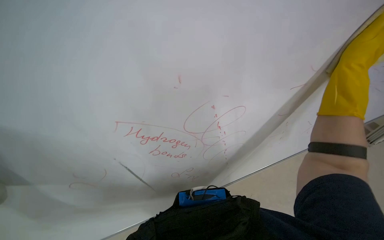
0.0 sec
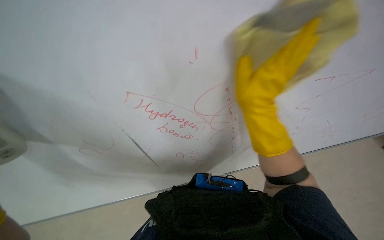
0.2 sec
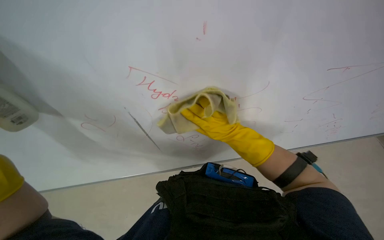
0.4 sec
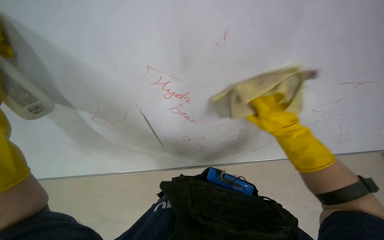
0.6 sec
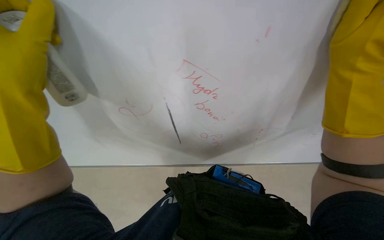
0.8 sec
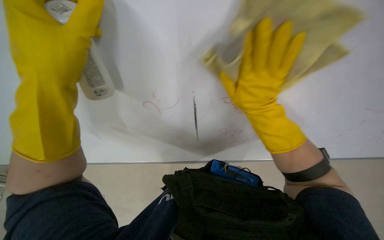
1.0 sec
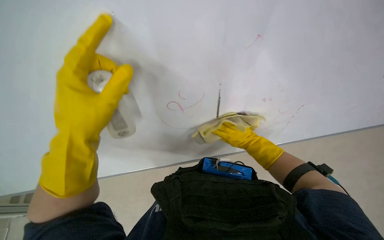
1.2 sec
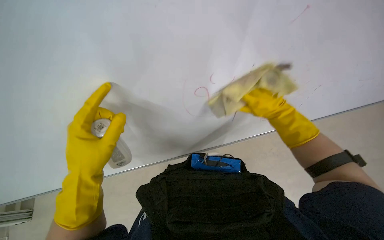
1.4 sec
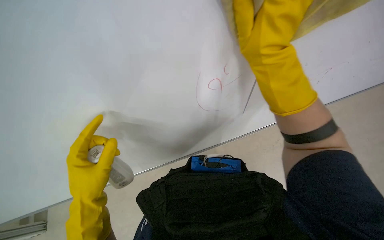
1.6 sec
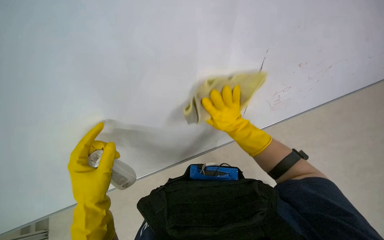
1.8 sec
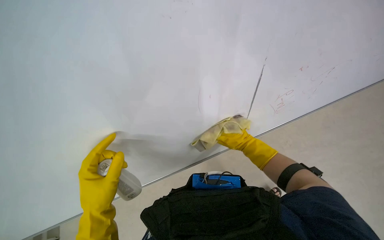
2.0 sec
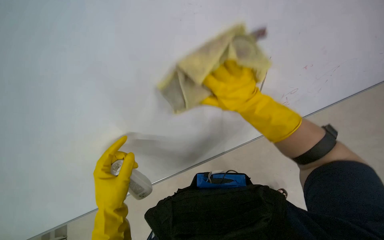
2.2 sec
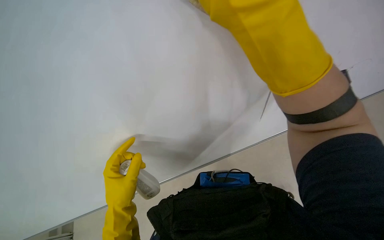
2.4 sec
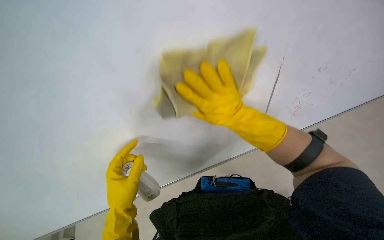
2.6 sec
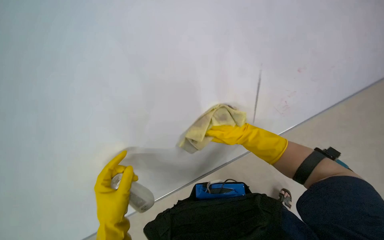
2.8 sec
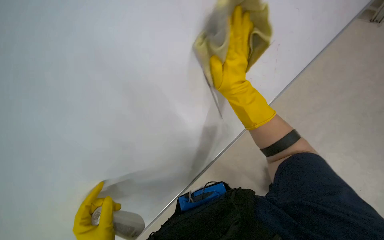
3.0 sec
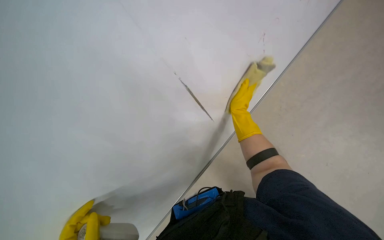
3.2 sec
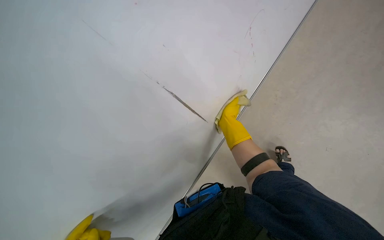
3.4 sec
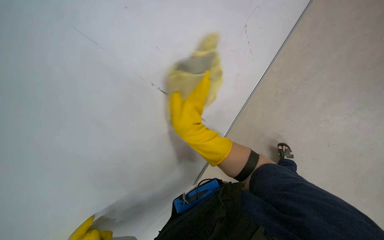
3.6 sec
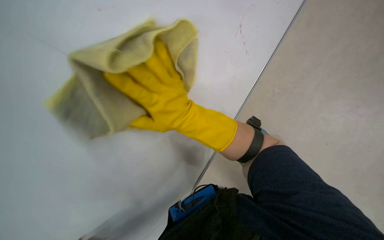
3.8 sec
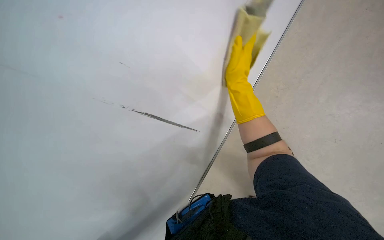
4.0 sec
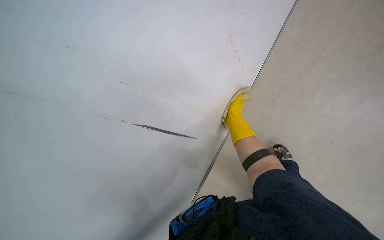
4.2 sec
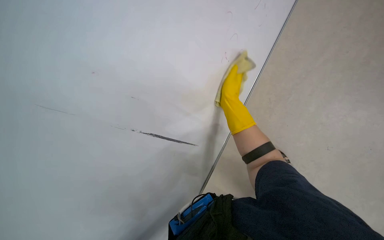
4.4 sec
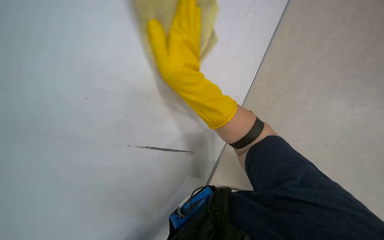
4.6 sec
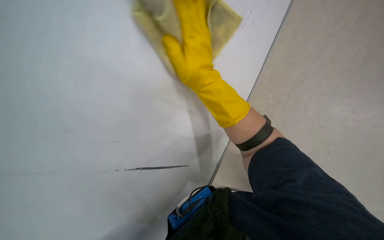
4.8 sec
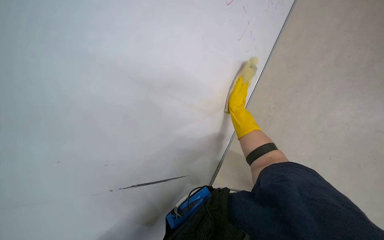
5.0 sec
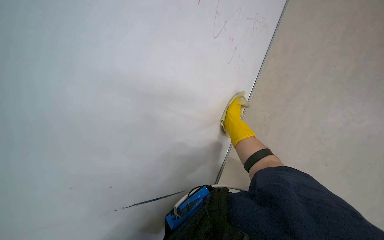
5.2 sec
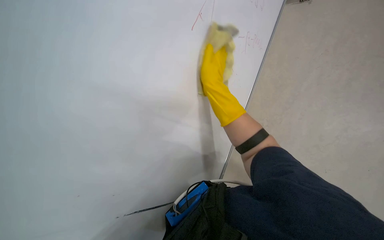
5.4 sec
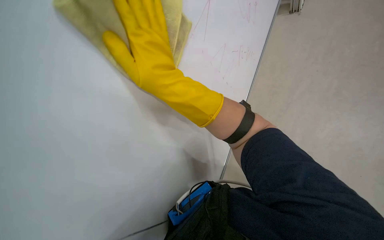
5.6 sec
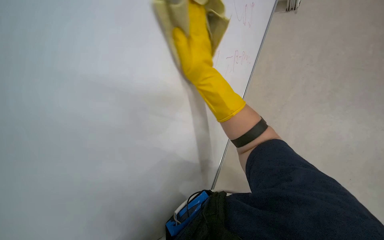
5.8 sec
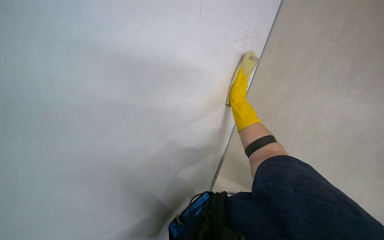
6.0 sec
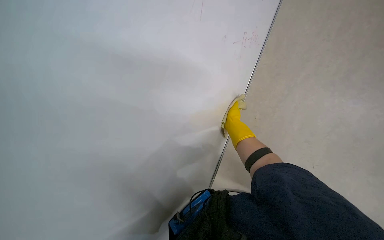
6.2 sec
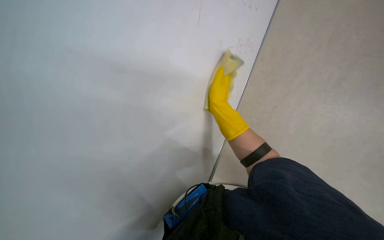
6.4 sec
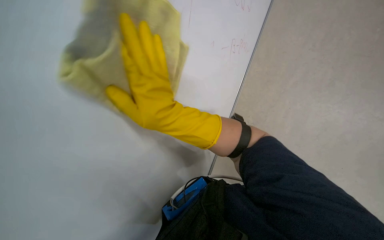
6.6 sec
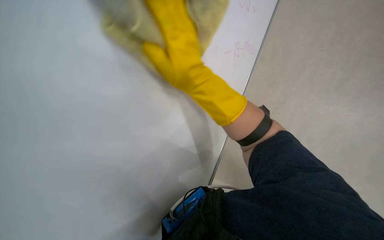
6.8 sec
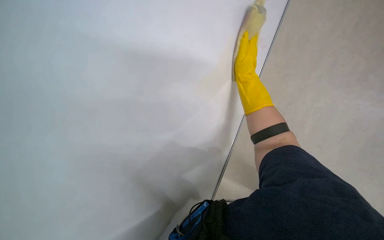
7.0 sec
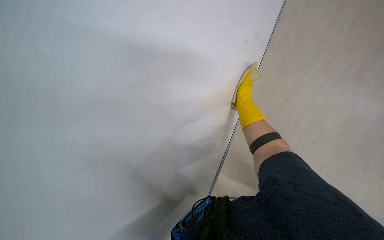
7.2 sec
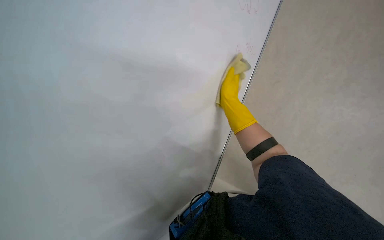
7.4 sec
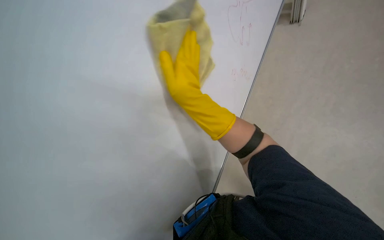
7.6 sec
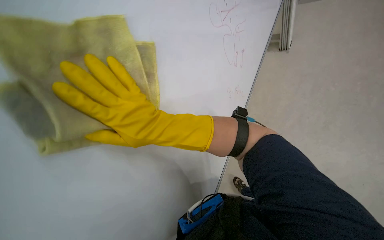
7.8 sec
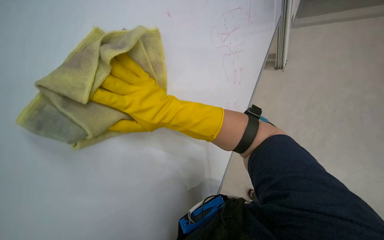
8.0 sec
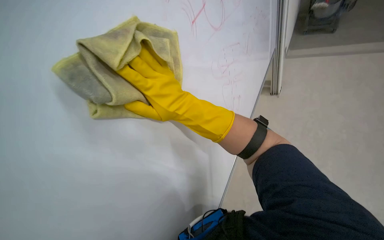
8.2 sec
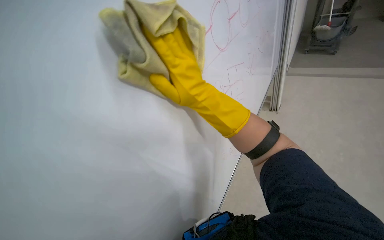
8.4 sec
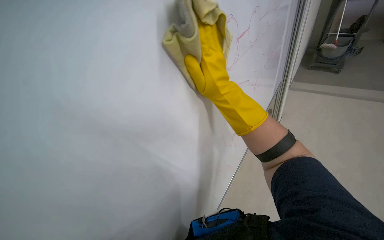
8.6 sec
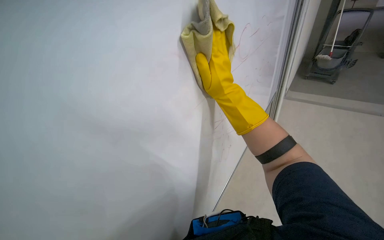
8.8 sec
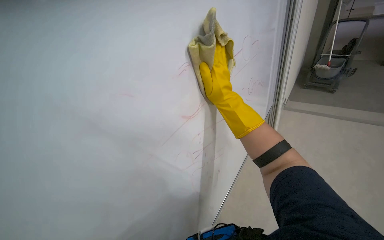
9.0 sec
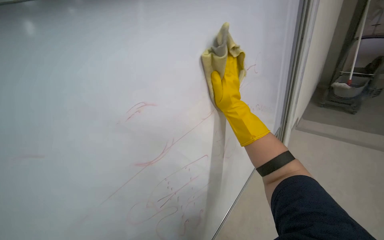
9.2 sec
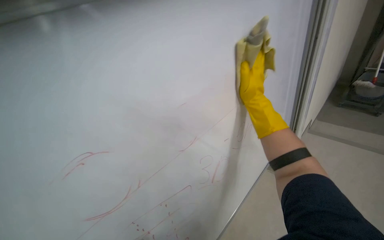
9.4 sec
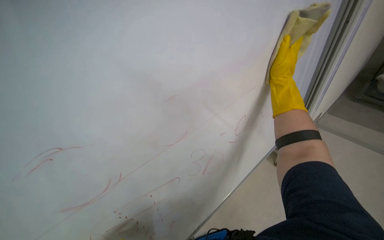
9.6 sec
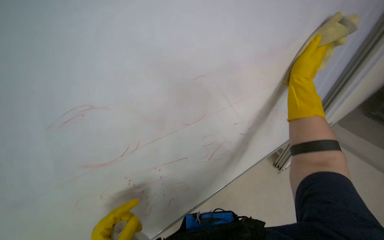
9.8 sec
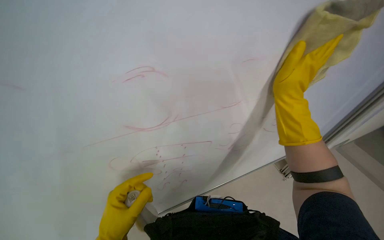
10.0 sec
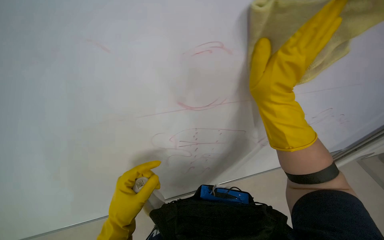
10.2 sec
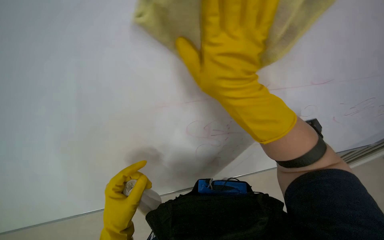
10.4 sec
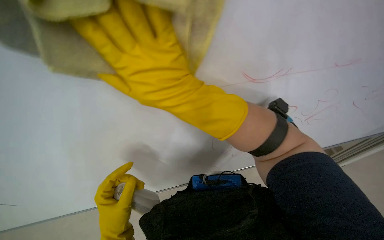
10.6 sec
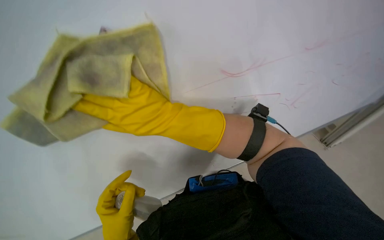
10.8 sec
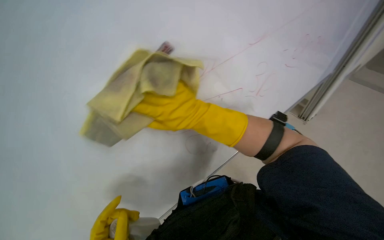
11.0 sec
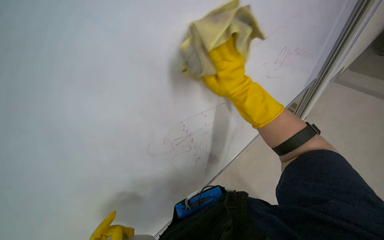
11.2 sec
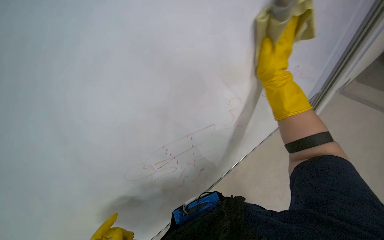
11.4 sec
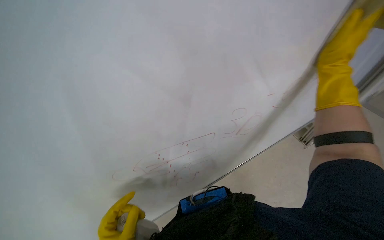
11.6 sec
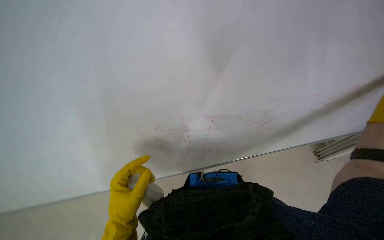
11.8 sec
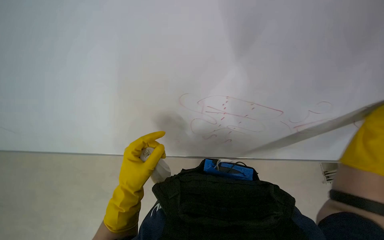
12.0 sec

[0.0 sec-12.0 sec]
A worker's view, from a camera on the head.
Job: wiping surfaces.
The whole recording: Cleaning whiteboard. The worker cleans a large white board with a yellow cloth while wearing gloves.
0.0 sec to 1.6 sec: The right hand goes nearer and farther, roughly 35 cm each way, reversing 3 times.
1.6 sec to 3.0 sec: The right hand goes nearer and farther, about 40 cm each way, reversing 3 times.
3.0 sec to 4.4 sec: The wearer looks approximately 20 degrees further upward. The right hand moves nearer and farther over approximately 30 cm, changing direction 3 times.
4.4 sec to 6.0 sec: The right hand goes nearer and farther, roughly 30 cm each way, reversing 3 times.
6.0 sec to 7.6 sec: The right hand swings nearer and farther, about 30 cm each way, with 2 reversals.
7.6 sec to 9.0 sec: The view tips upward by some 15 degrees.
9.0 sec to 10.4 sec: The view tips downward by approximately 25 degrees. The scene rotates clockwise by roughly 30 degrees. The right hand is displaced nearer to the camera by about 10 cm.
10.4 sec to 12.0 sec: The wearer looks roughly 25 degrees further to the left.

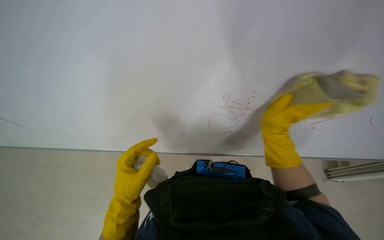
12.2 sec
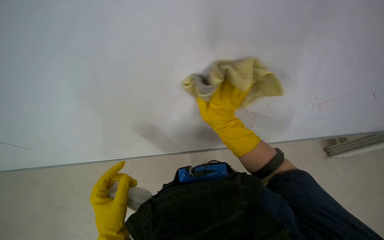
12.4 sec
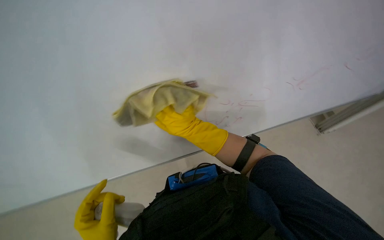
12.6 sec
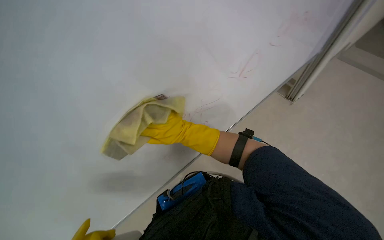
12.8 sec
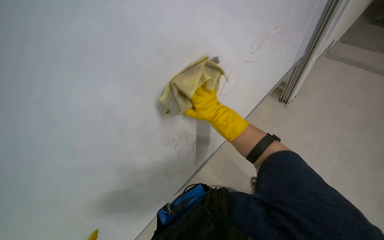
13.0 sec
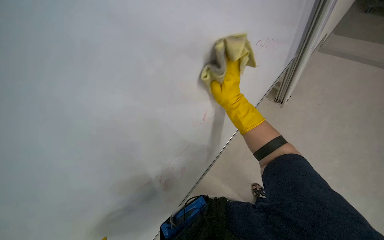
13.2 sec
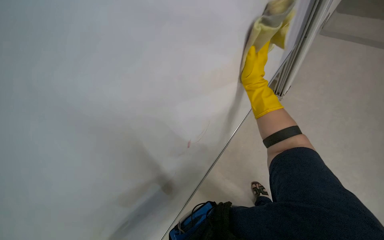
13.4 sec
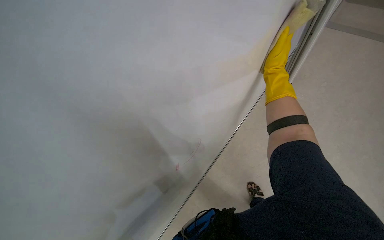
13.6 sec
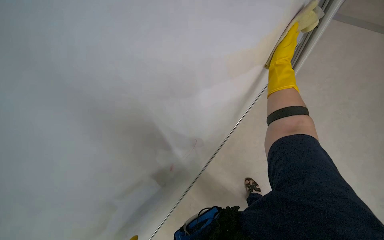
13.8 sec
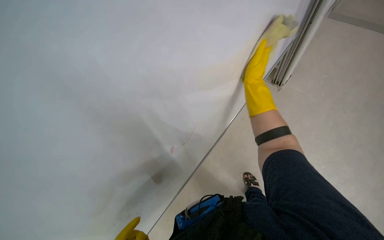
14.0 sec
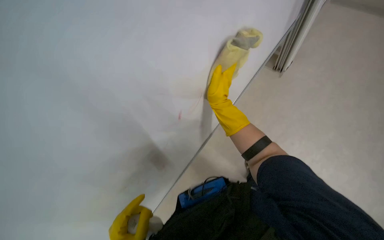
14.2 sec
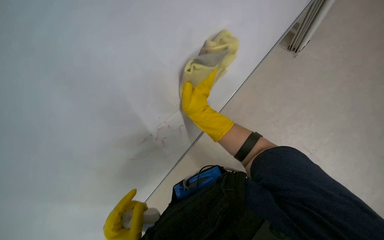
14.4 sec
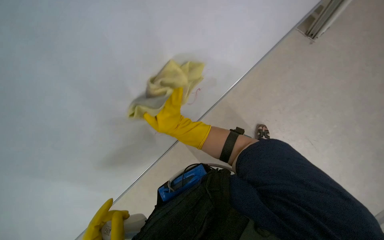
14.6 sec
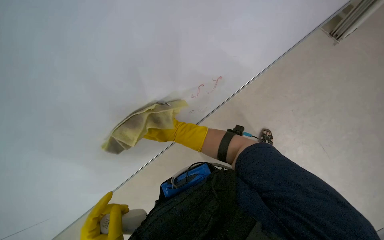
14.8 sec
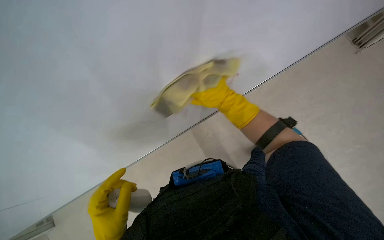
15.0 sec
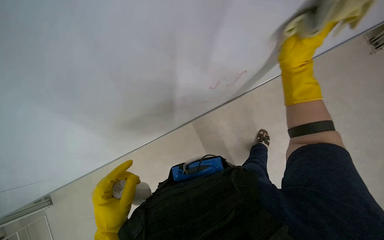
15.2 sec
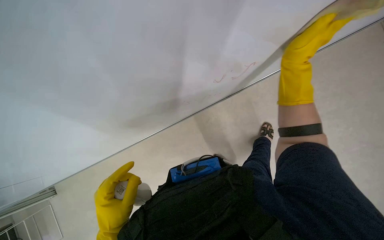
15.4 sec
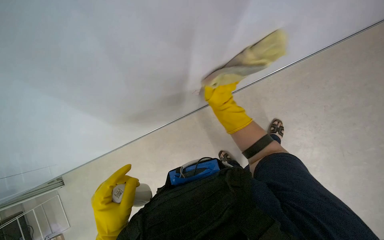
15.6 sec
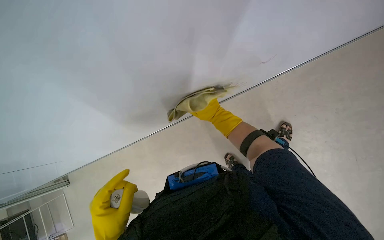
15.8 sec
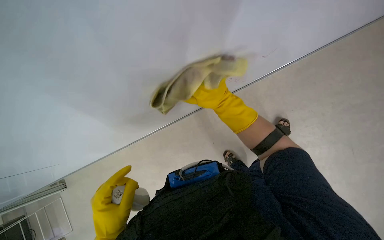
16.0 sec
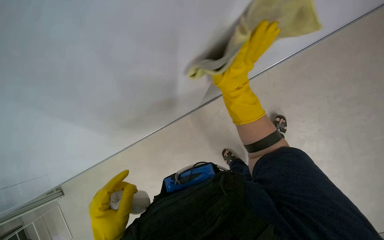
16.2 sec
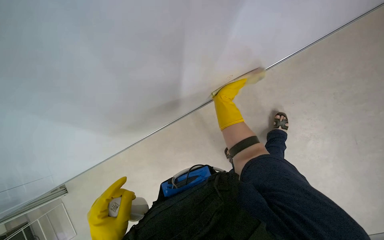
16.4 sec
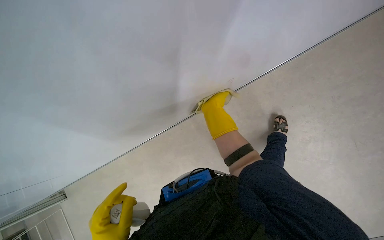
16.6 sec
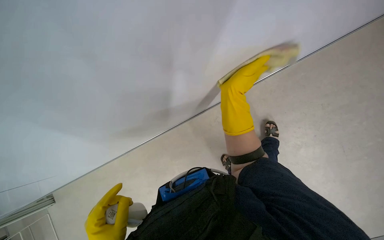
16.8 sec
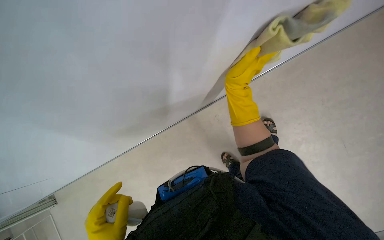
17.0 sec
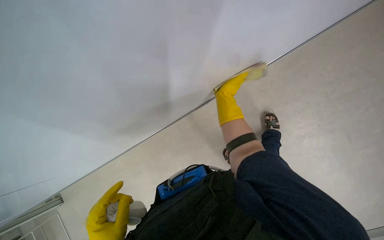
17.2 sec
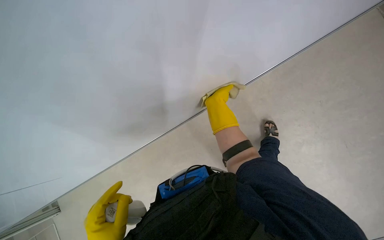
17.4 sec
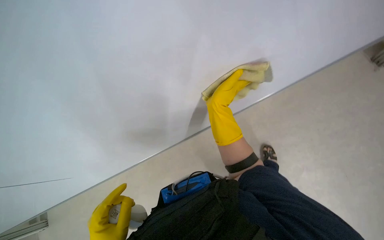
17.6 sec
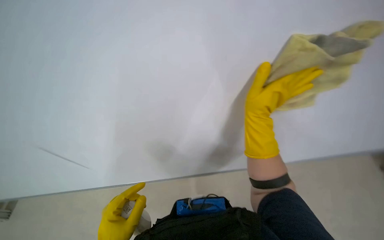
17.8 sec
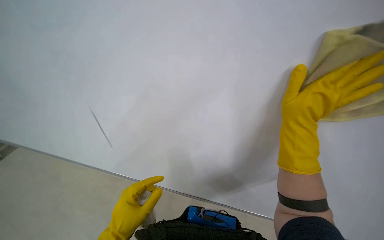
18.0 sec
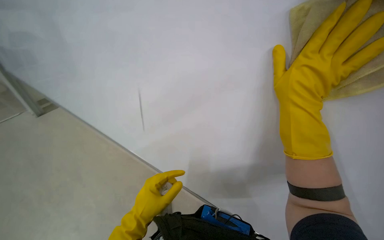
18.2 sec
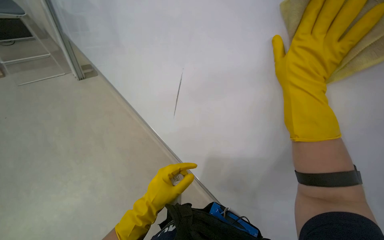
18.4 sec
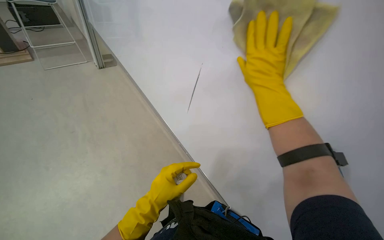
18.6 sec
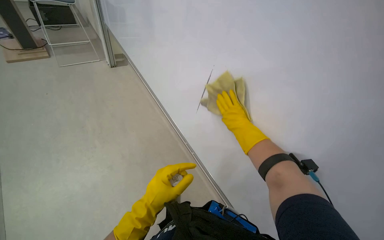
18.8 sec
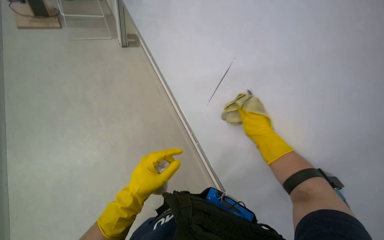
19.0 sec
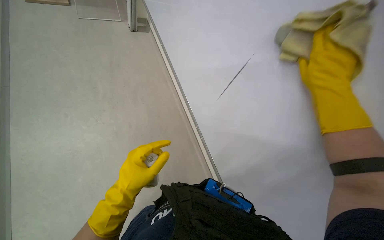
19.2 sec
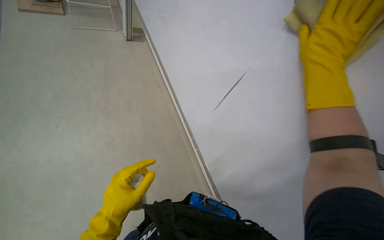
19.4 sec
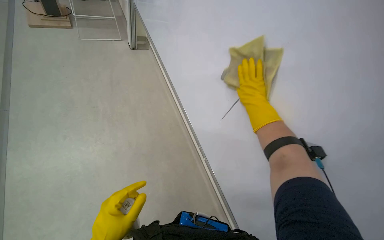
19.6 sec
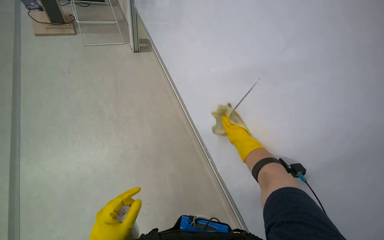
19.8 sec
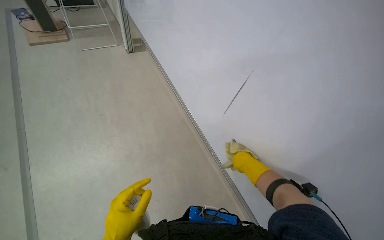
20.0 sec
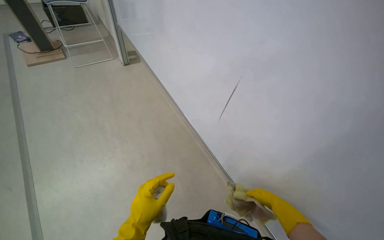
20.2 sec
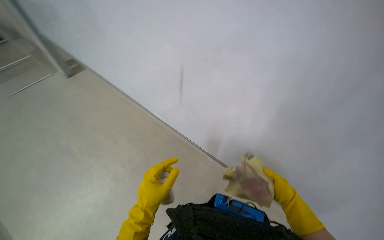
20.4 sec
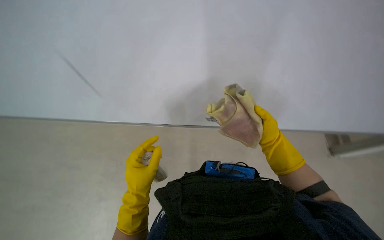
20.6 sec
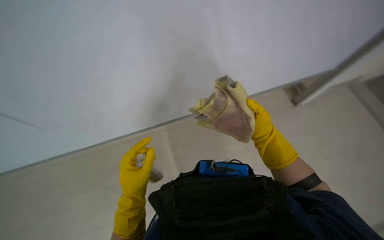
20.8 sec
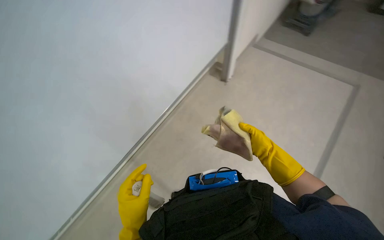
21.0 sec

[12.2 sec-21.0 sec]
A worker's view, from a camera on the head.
Job: wiping surfaces.
The whole recording: Cleaning whiteboard. The worker cleans a large white board with a yellow cloth while wearing gloves.
12.2 sec to 13.6 sec: The head rotates about 45 degrees to the right. The camera pitches upward, by about 15 degrees.
13.6 sec to 15.2 sec: The right hand moves roughly 20 cm to the left and comes back.
15.2 sec to 16.6 sec: The right hand moves nearer and farther over approximately 30 cm, changing direction 2 times.
16.6 sec to 18.0 sec: The view tips upward by some 25 degrees.
18.0 sec to 19.6 sec: The head turns to the left by about 30 degrees.
19.6 sec to 21.0 sec: The head travels some 90 cm. Everything in view rotates roughly 40 degrees counterclockwise.
